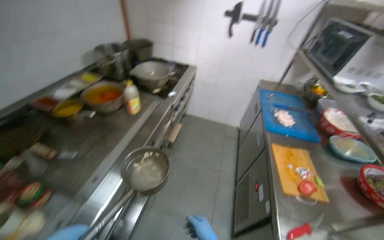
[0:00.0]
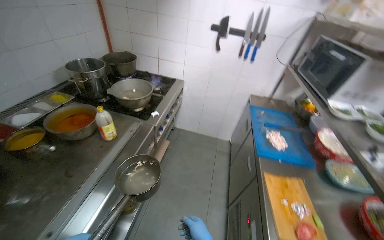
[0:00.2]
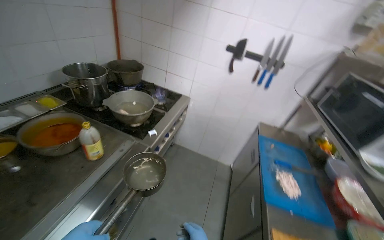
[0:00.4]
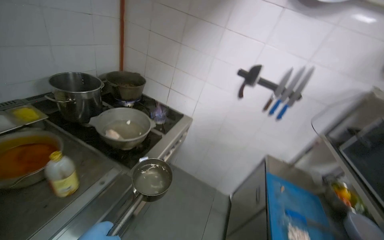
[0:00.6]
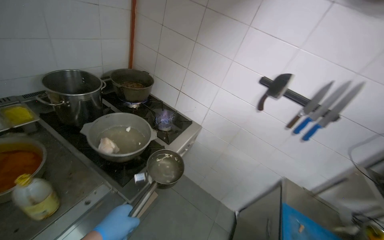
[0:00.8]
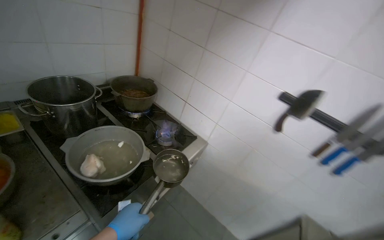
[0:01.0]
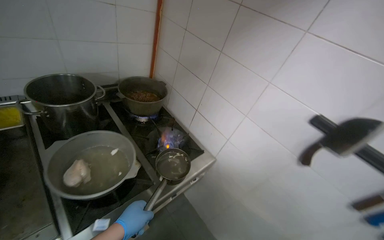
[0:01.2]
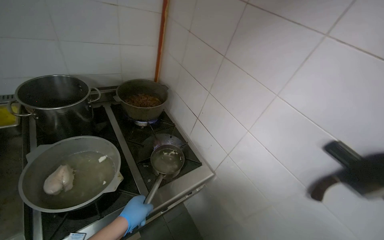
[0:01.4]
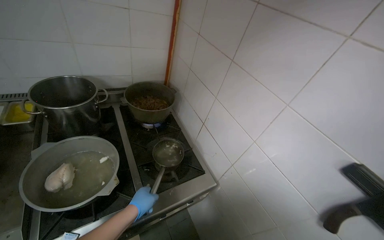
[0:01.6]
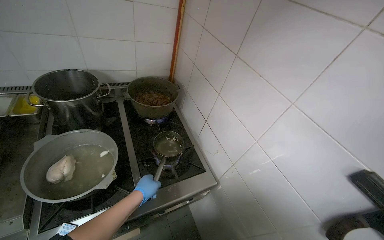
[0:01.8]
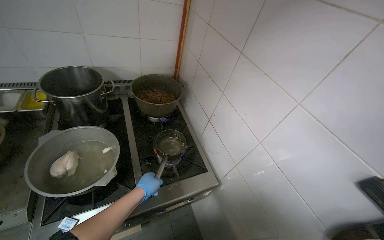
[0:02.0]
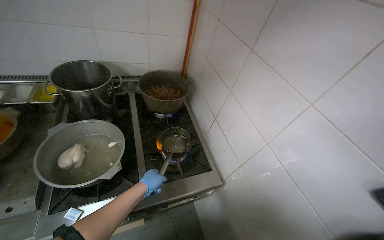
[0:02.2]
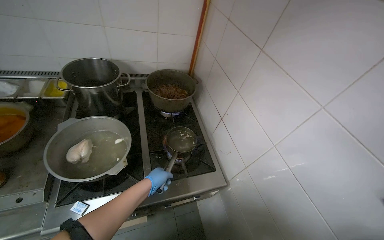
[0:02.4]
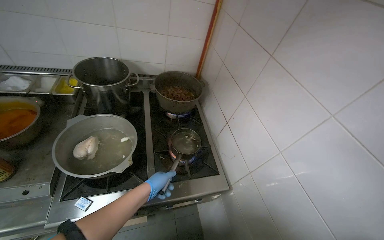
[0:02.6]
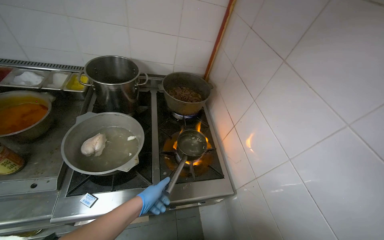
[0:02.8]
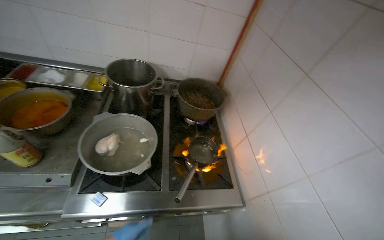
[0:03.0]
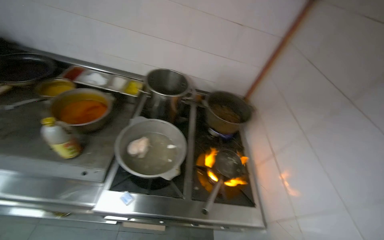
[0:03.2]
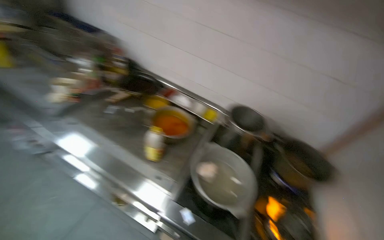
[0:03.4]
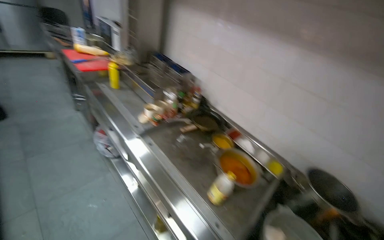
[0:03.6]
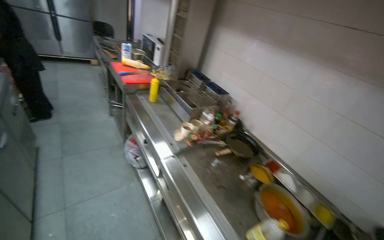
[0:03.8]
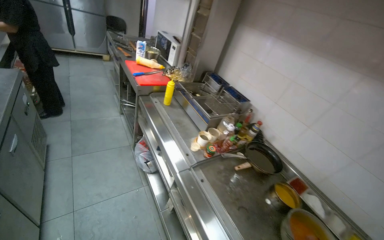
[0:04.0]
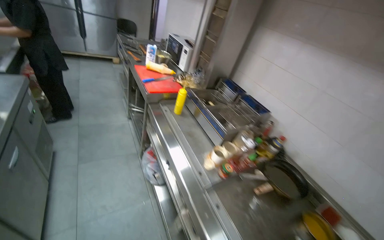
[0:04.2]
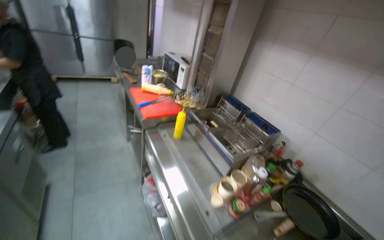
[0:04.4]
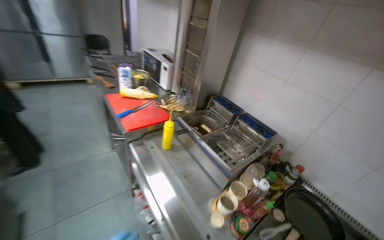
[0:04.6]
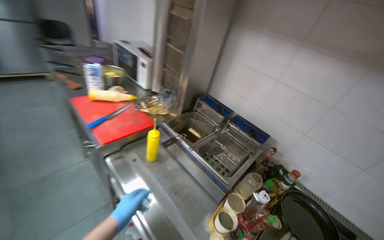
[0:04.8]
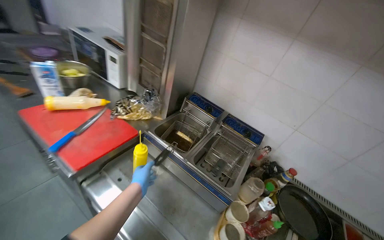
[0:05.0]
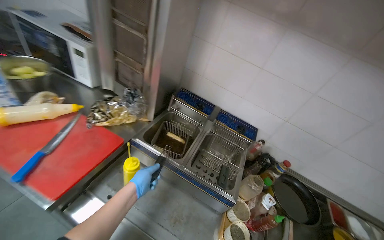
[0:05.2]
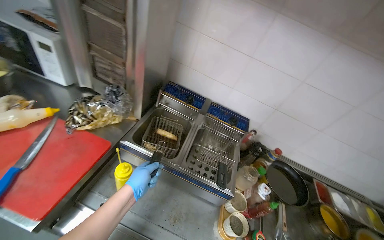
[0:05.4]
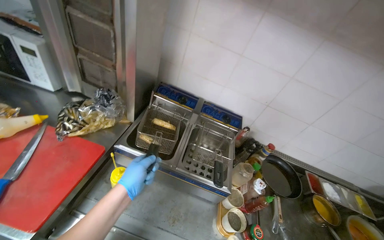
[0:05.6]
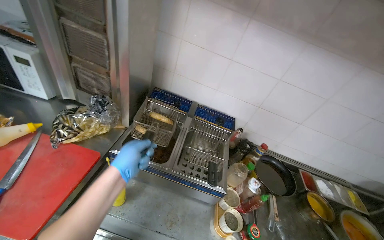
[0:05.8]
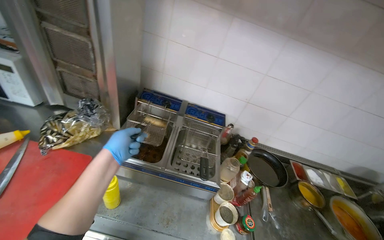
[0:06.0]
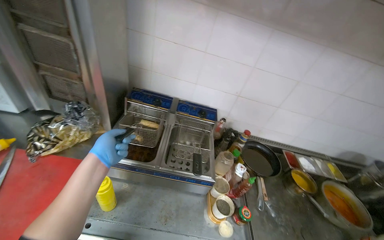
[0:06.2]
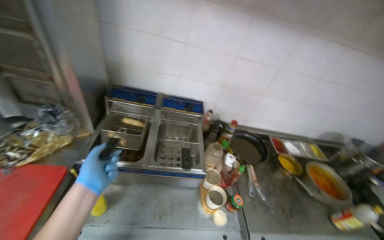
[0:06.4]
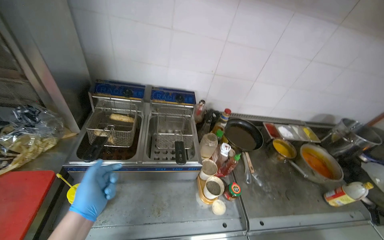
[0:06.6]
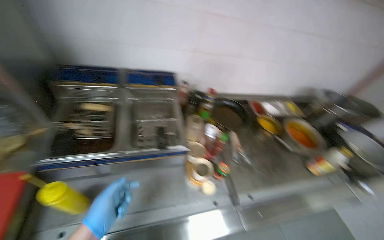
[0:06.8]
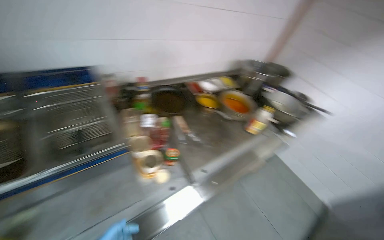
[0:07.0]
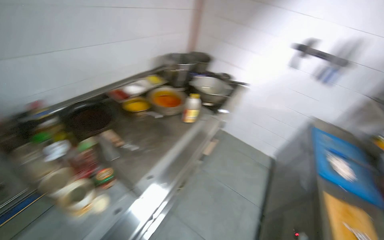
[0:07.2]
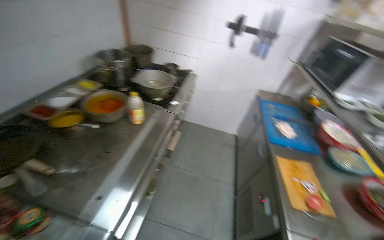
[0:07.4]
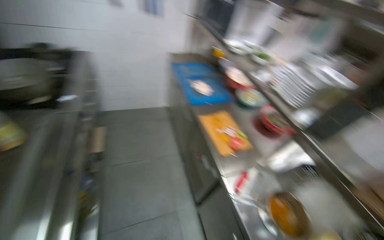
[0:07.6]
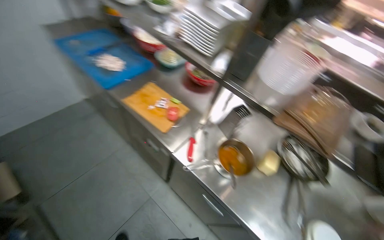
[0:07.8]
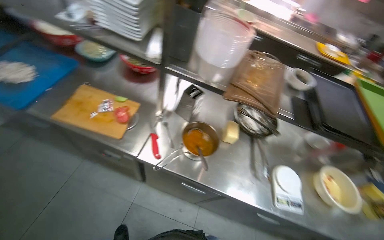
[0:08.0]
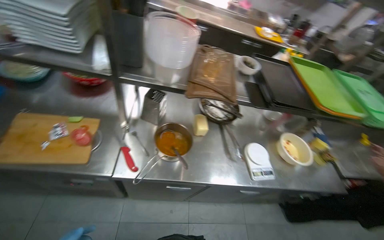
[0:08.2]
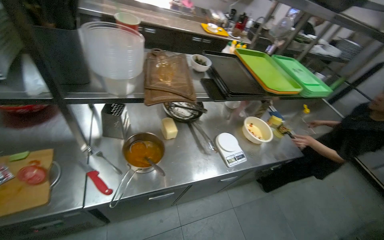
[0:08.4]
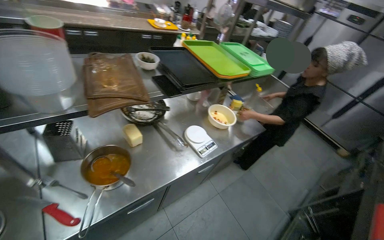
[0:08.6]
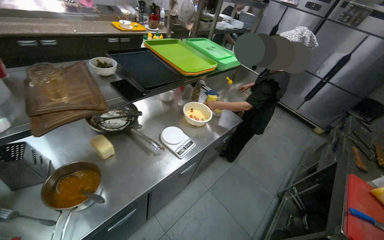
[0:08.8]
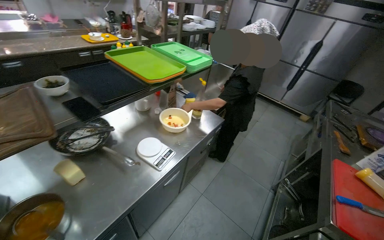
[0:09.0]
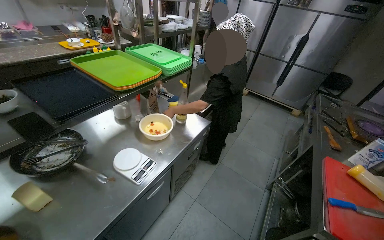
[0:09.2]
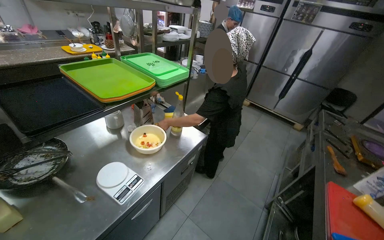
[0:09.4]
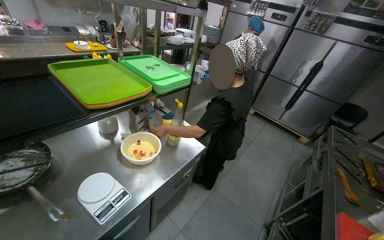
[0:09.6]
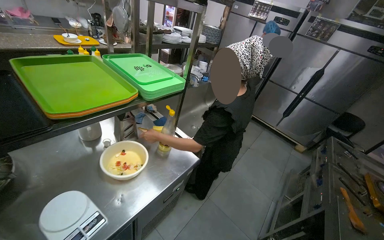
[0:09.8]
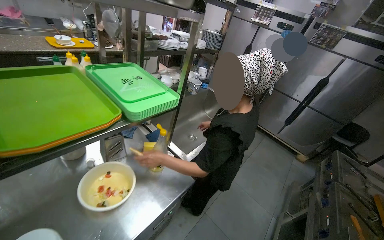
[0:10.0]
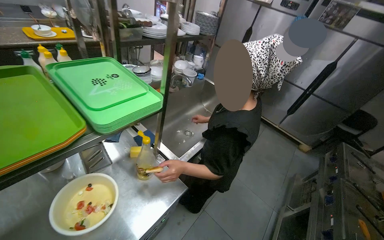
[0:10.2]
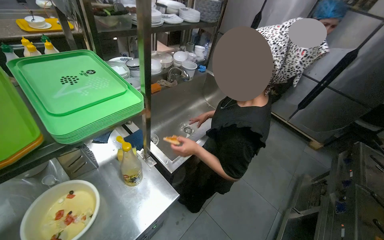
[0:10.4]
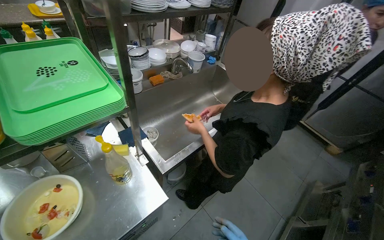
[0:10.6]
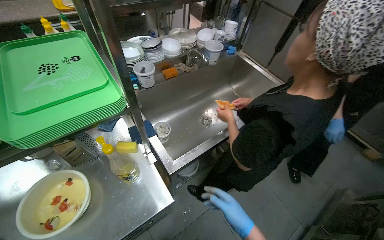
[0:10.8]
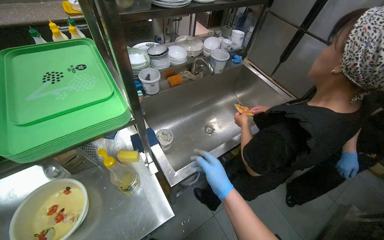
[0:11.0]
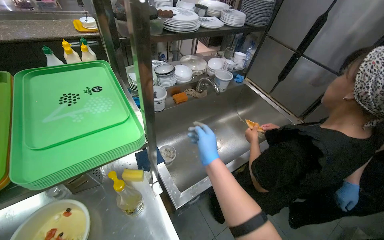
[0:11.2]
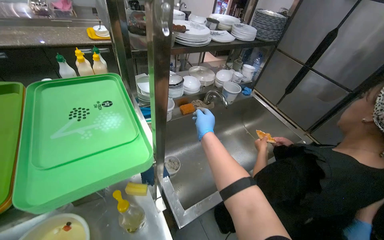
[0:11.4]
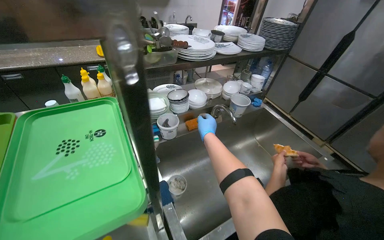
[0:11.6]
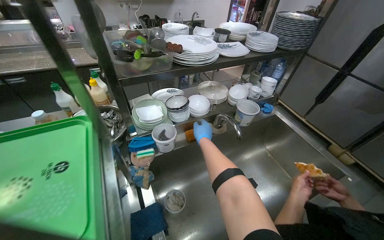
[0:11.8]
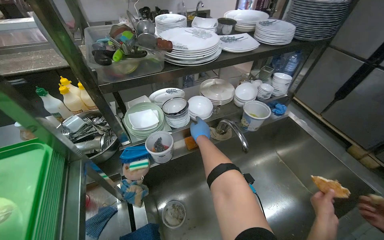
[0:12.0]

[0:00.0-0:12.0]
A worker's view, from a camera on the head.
Job: preparing food.
The whole recording: Placing water on stove and preparing dish for meal. The worker places water on the gas stove and prepares a dish for the meal.
0:00.0 to 0:01.6: The wearer moves roughly 1.5 m. The wearer's head swings about 45 degrees to the left. The camera pitches upward, by roughly 15 degrees.
0:01.6 to 0:03.0: The head rotates about 20 degrees to the left.
0:03.0 to 0:04.4: The camera travels about 1 m. The head rotates approximately 65 degrees to the left. The view tilts approximately 30 degrees upward.
0:04.4 to 0:06.0: The head travels some 60 cm. The wearer looks roughly 50 degrees further to the right. The camera pitches downward, by some 20 degrees.
0:06.0 to 0:07.6: The camera travels approximately 70 cm. The wearer's head swings approximately 115 degrees to the right. The camera pitches downward, by about 30 degrees.
0:07.6 to 0:09.0: The wearer's head swings some 120 degrees to the right. The view tips downward by roughly 25 degrees.
0:09.0 to 0:10.4: The camera travels about 80 cm.
0:10.4 to 0:12.0: The camera travels about 60 cm. The wearer looks roughly 25 degrees further to the left.

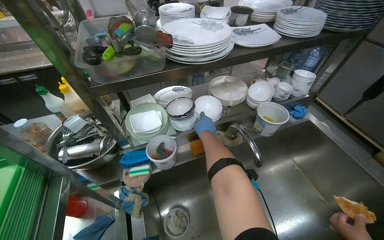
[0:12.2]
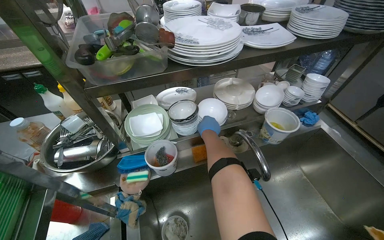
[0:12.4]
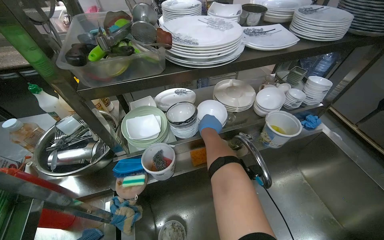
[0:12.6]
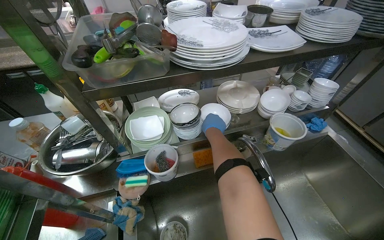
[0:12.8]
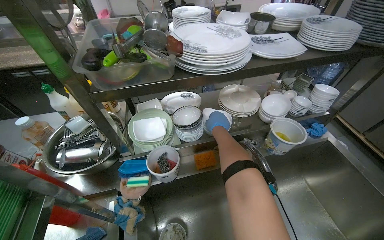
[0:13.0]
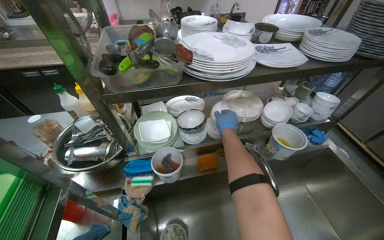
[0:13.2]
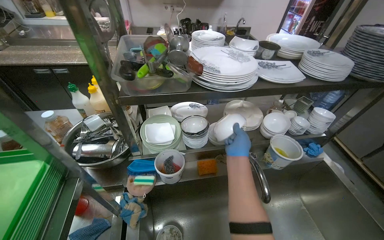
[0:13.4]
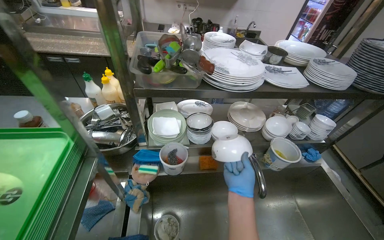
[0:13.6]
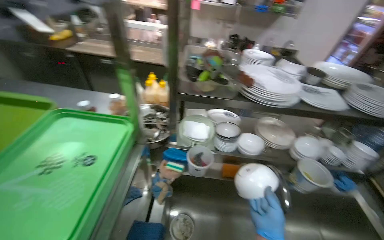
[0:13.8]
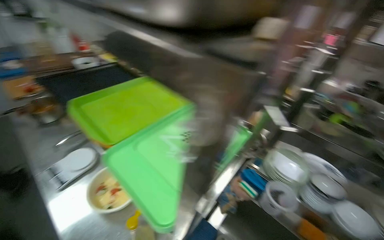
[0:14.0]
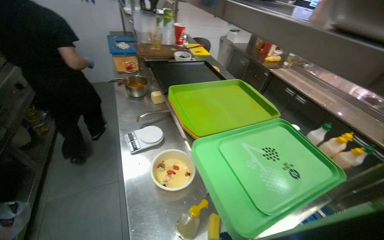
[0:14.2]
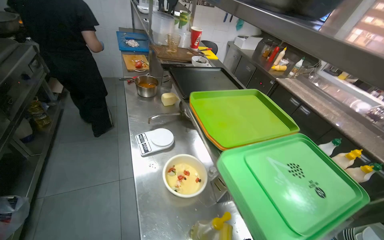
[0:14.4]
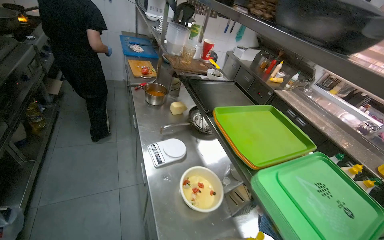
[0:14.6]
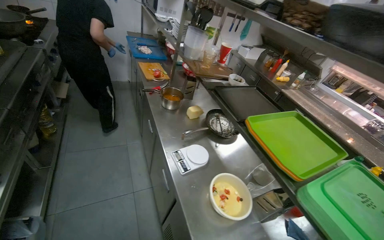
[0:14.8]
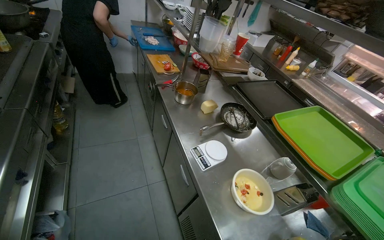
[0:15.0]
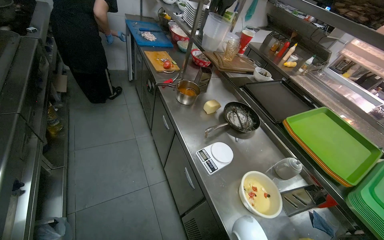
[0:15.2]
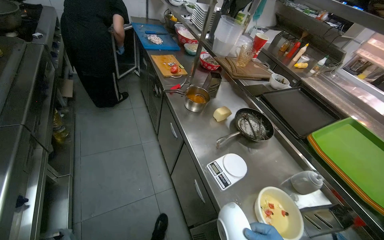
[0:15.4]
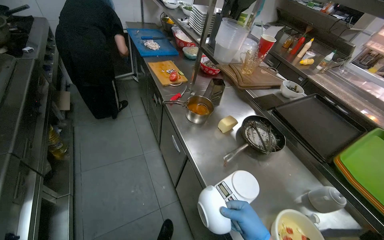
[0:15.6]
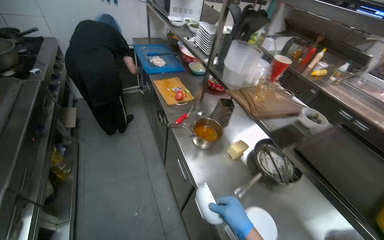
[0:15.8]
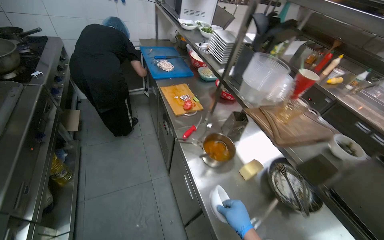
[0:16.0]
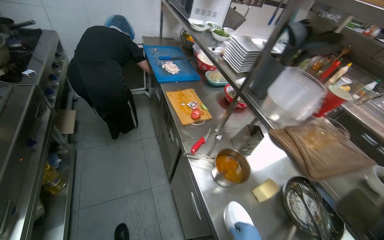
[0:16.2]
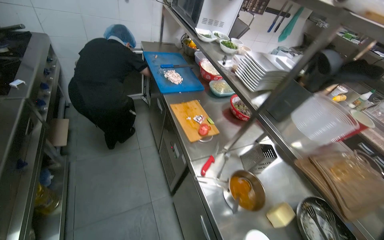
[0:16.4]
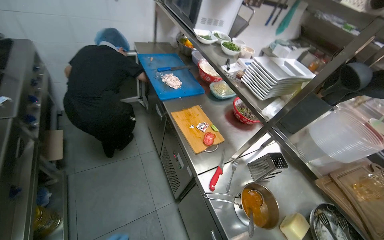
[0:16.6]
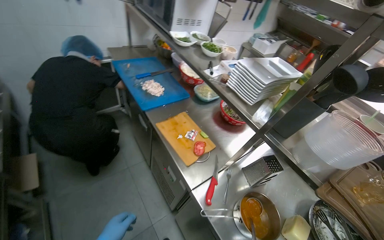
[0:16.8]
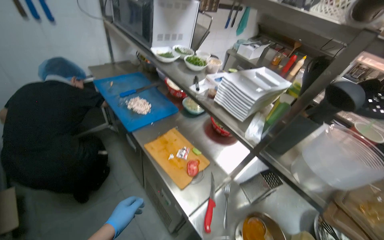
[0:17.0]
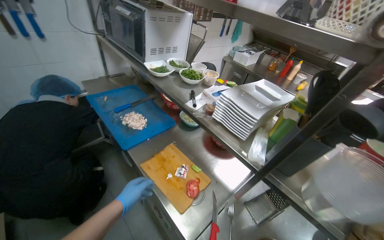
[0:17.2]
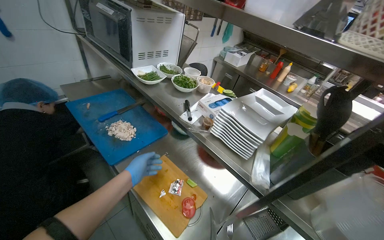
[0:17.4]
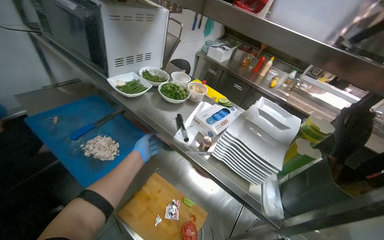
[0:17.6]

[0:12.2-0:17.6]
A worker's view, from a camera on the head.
Job: preparing food.
The whole recording: Placing water on stove and preparing dish for meal. The worker places water on the gas stove and prepares a dish for the meal.
0:13.6 to 0:15.0: The camera travels roughly 90 cm. The wearer looks roughly 70 degrees further to the left.
0:15.0 to 0:16.2: The camera is carried roughly 70 cm.
0:16.2 to 0:17.6: The head travels about 70 cm. The head rotates some 30 degrees to the right.

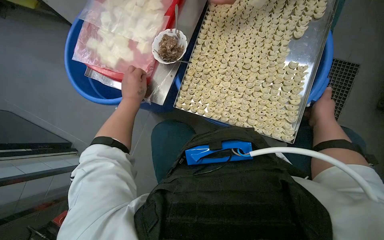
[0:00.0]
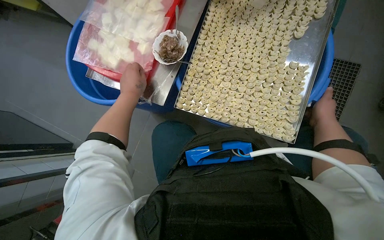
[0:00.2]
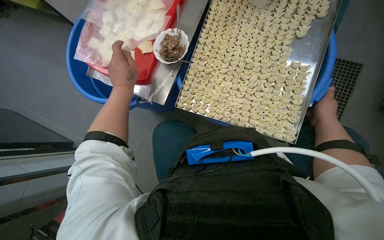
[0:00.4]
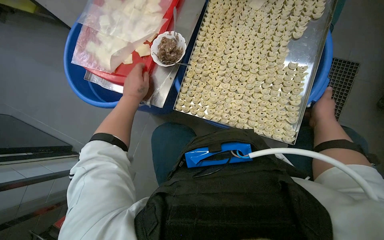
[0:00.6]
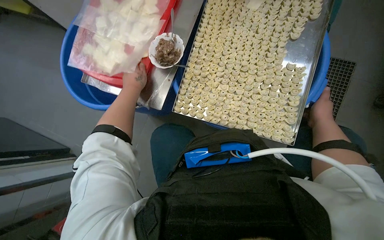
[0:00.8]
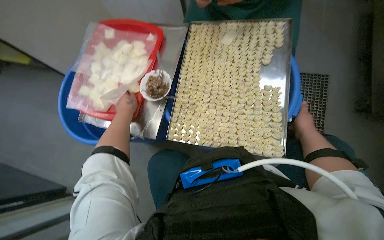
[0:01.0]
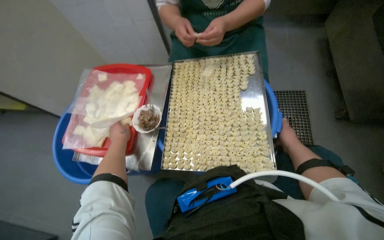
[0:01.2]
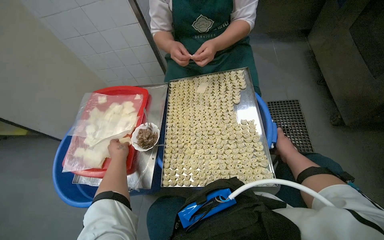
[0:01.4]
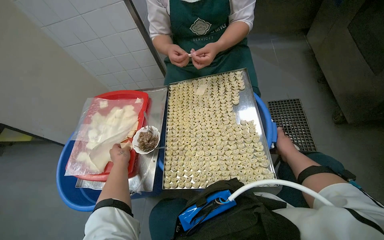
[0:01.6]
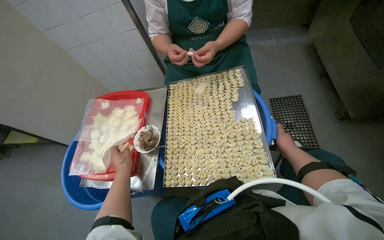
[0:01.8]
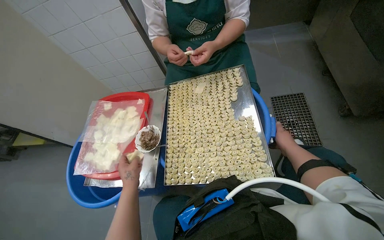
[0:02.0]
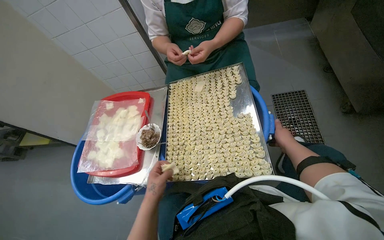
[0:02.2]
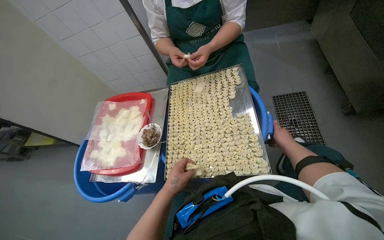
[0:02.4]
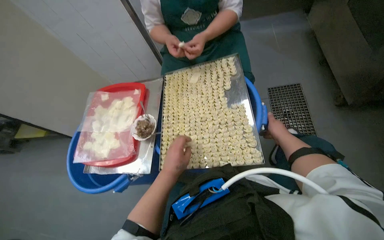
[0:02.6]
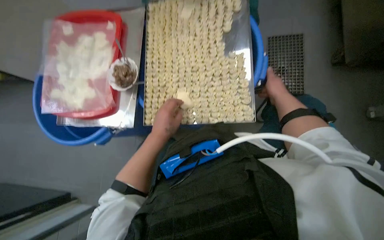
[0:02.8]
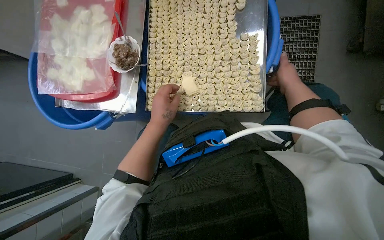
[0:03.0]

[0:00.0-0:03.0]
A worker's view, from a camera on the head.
Job: preparing food.
The whole recording: Making dumplings with meat filling. The worker picks up dough, fills it with meat, folds it, and places the finished dumpling on a tray.
0:00.0 to 0:01.6: The view tips upward by approximately 25 degrees.
0:01.6 to 0:03.0: The wearer looks about 25 degrees further downward.
